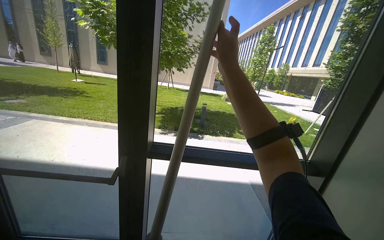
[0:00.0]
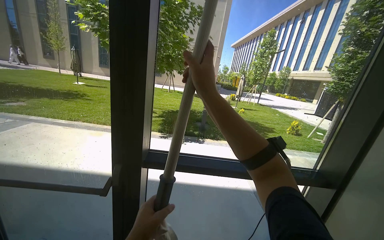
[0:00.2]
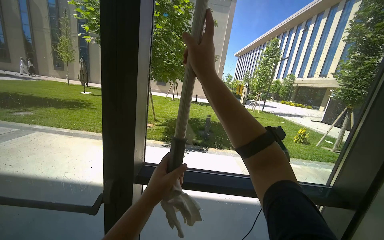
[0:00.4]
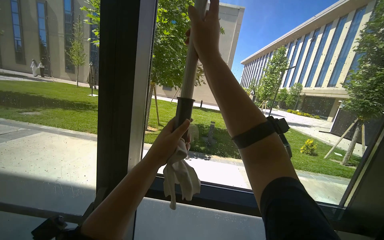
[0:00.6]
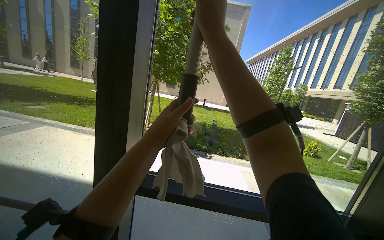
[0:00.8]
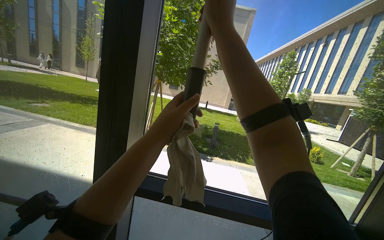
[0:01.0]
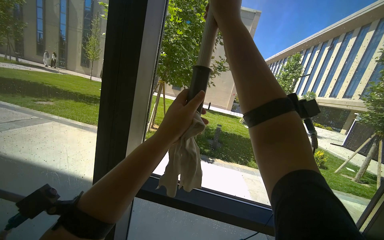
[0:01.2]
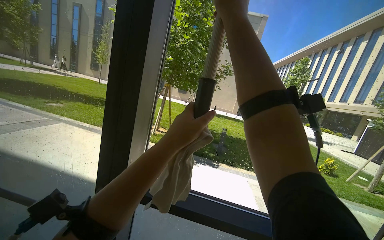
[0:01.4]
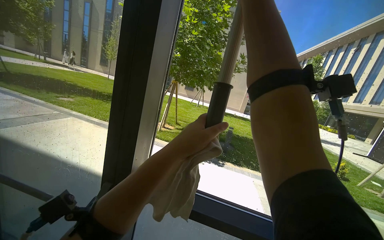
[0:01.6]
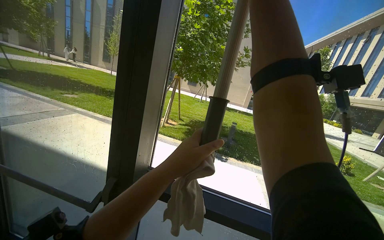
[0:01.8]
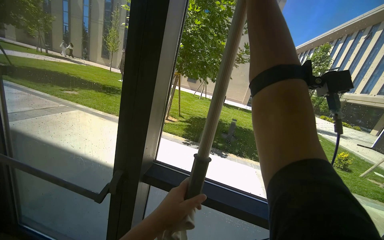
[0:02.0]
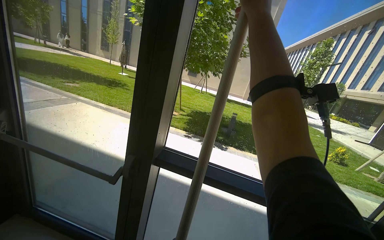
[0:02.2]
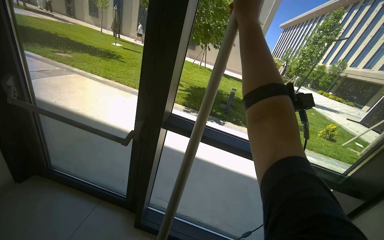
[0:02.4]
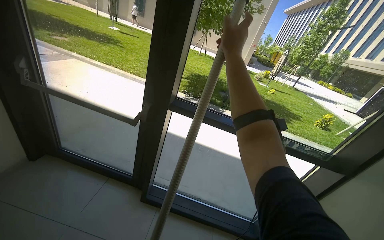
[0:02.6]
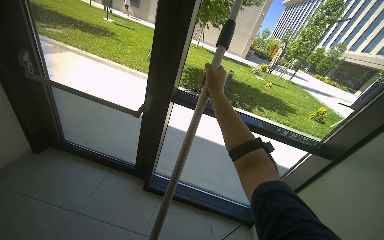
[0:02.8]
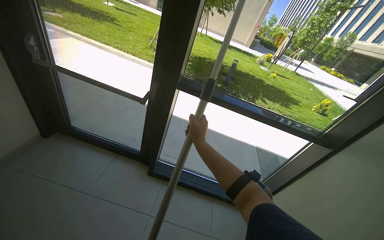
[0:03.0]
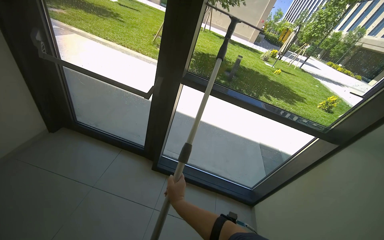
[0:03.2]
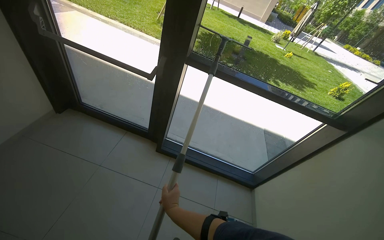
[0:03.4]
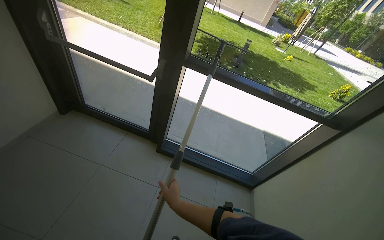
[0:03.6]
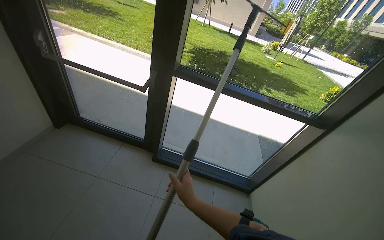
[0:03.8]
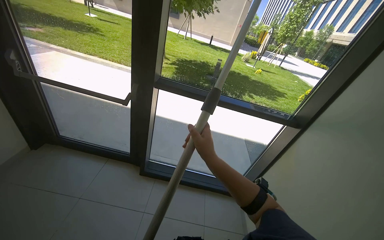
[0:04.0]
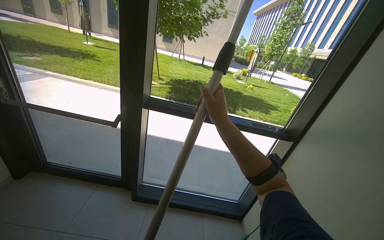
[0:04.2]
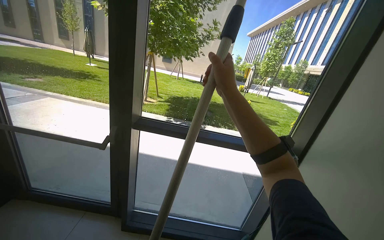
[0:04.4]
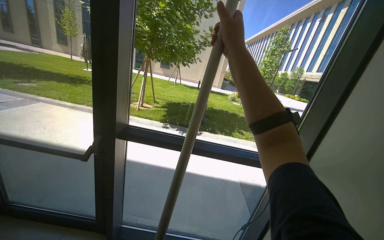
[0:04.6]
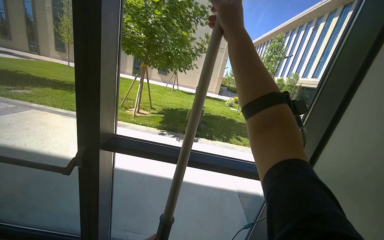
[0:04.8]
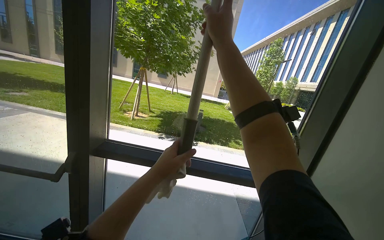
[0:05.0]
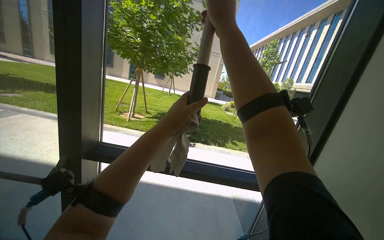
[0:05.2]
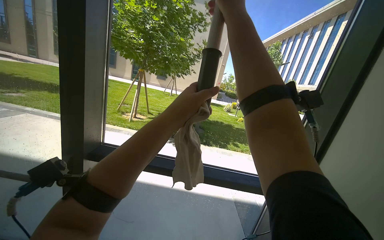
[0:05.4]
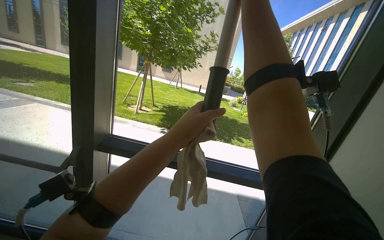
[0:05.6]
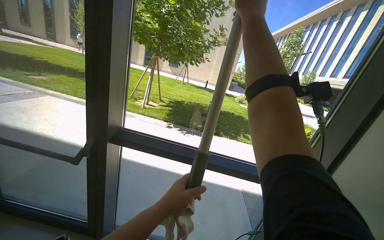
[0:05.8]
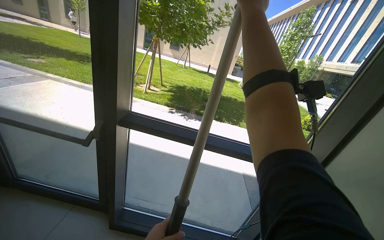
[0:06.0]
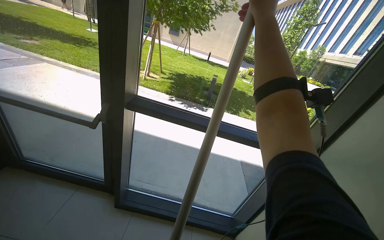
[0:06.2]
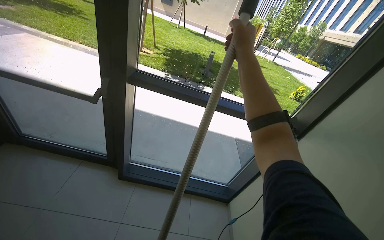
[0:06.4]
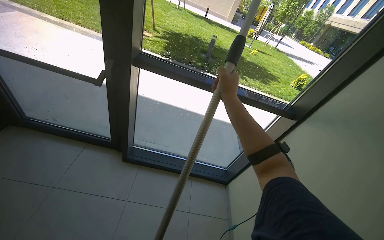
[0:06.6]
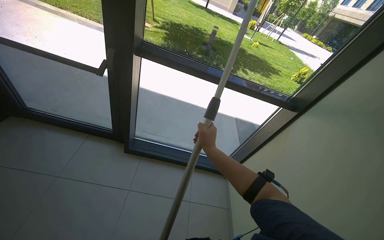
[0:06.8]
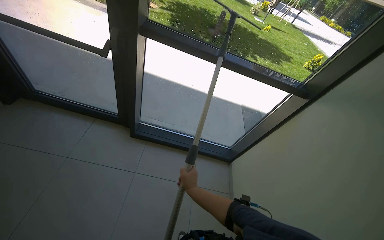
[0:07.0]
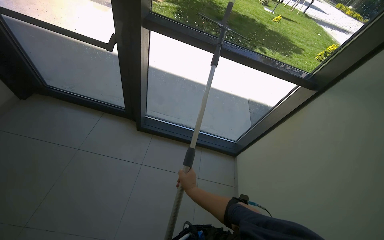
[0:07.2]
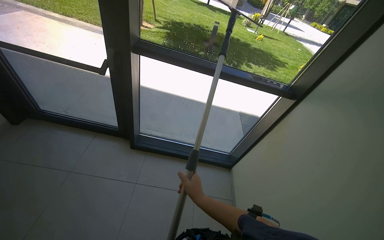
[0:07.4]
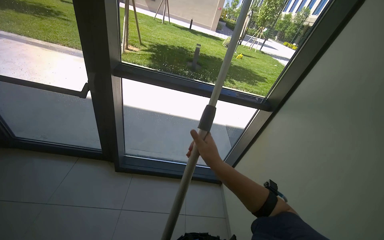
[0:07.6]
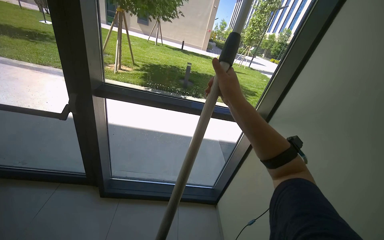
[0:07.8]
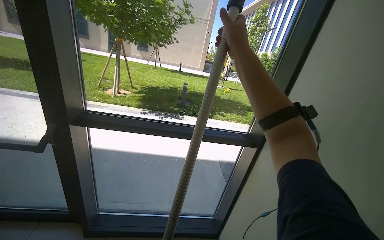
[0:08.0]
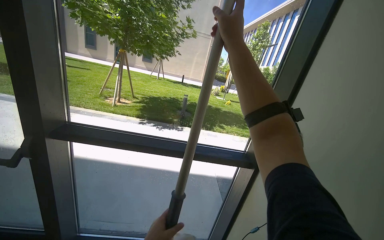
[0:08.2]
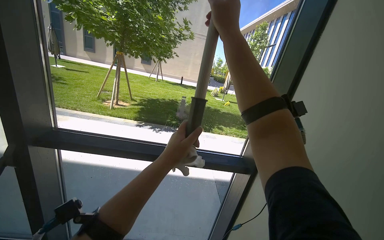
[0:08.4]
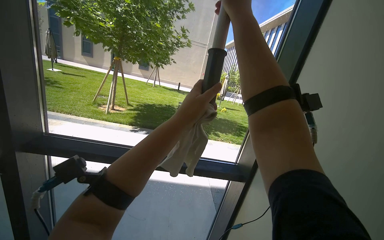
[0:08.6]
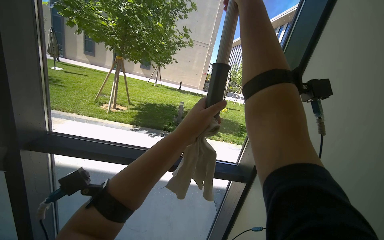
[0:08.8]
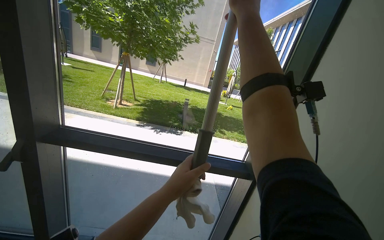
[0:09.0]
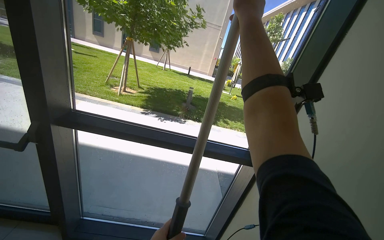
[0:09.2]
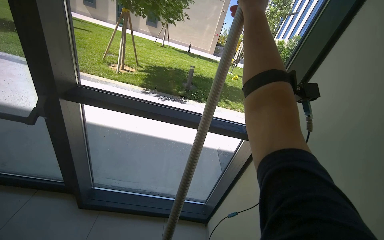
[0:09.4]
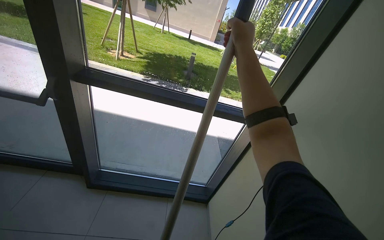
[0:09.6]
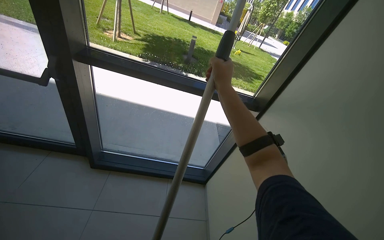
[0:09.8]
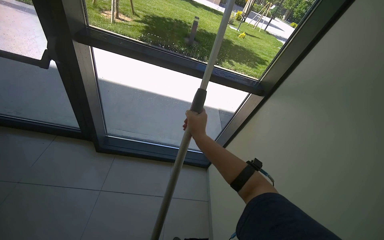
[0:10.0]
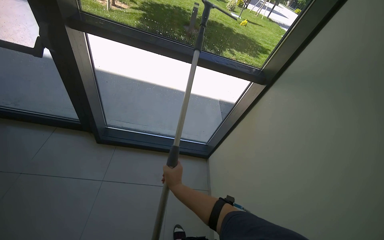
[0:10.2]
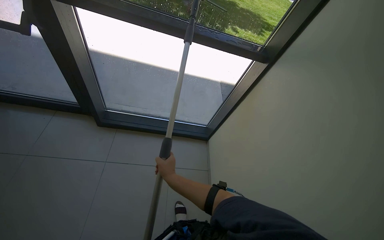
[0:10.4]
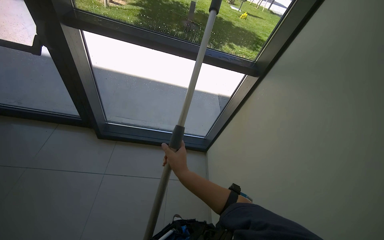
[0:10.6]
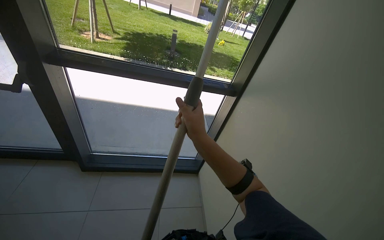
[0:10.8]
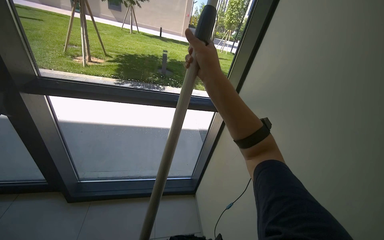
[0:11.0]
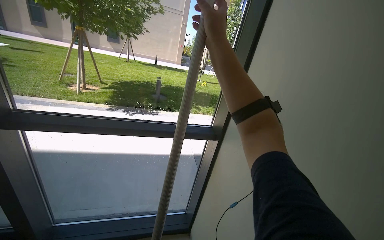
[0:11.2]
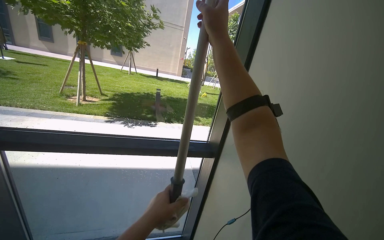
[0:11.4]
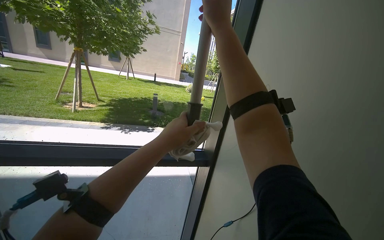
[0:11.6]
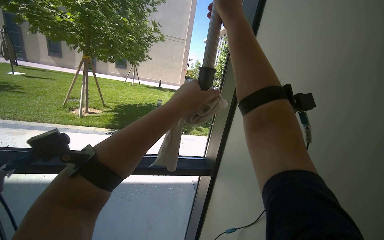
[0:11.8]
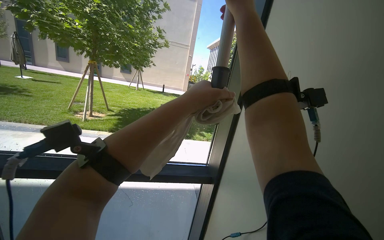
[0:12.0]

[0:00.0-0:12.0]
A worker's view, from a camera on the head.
Job: cleaning windows.
The whole recording: Cleaning glass panels with squeegee. The worker cleans the glass panels of the window using a squeegee on a long pole.
1.6 to 3.0 s: The camera is carried some 40 cm. The camera pitches downward, by approximately 25 degrees.
3.0 to 4.4 s: The wearer looks some 15 degrees further upward. The right hand moves to the right, nearer to the camera and up the picture, approximately 40 cm.
4.4 to 6.0 s: The right hand heads up the picture, covering some 25 cm.
6.0 to 7.6 s: The wearer looks about 15 degrees further downward. The right hand shifts approximately 60 cm down the picture.
7.6 to 9.0 s: The view tilts about 20 degrees upward. The right hand heads up the picture, covering approximately 60 cm.
9.0 to 10.4 s: The view tilts approximately 35 degrees downward. The right hand travels down the picture and to the left by roughly 90 cm.
10.4 to 12.0 s: The view tips upward by approximately 35 degrees.

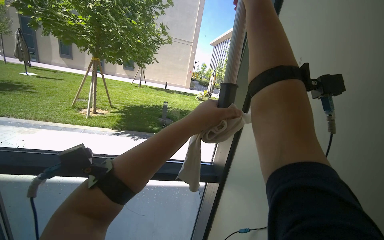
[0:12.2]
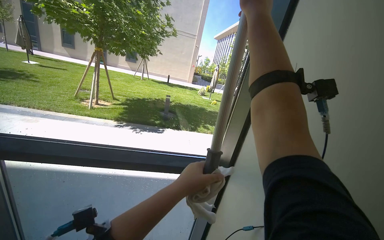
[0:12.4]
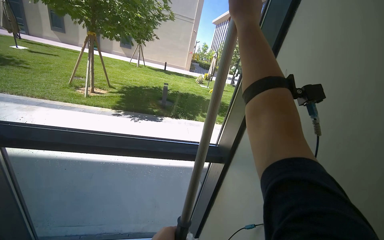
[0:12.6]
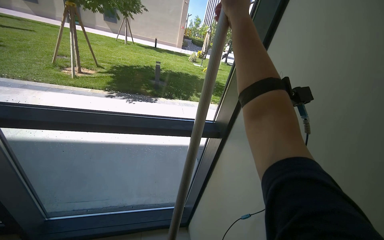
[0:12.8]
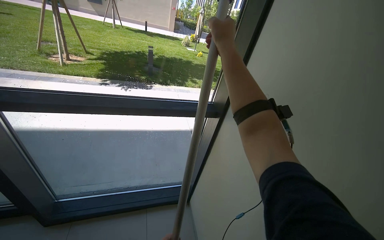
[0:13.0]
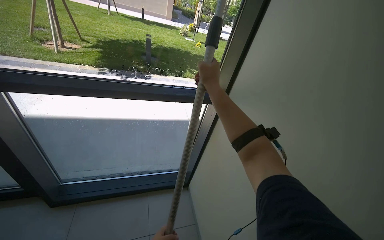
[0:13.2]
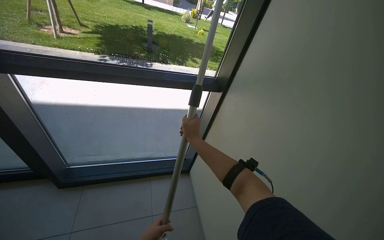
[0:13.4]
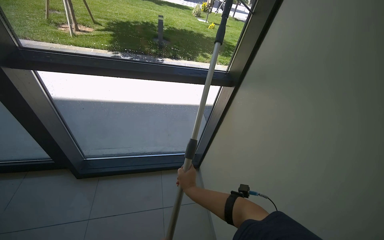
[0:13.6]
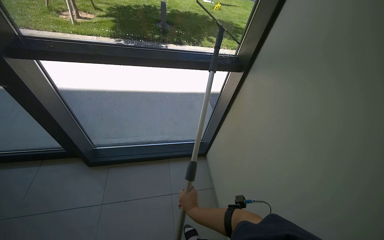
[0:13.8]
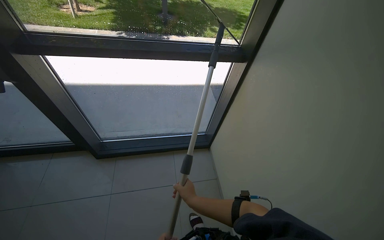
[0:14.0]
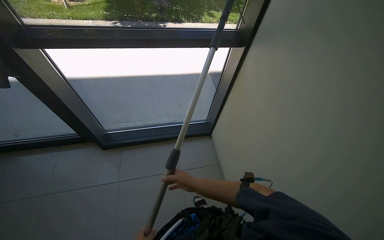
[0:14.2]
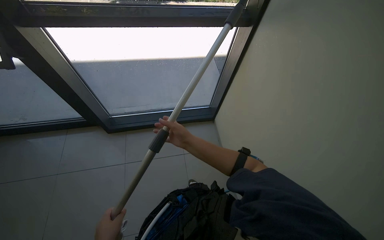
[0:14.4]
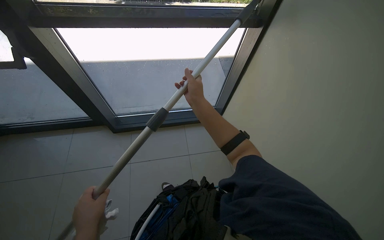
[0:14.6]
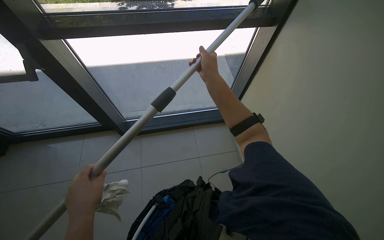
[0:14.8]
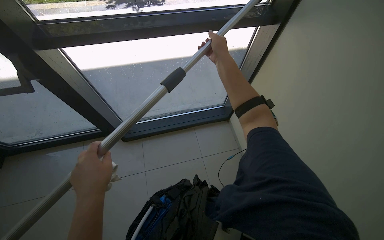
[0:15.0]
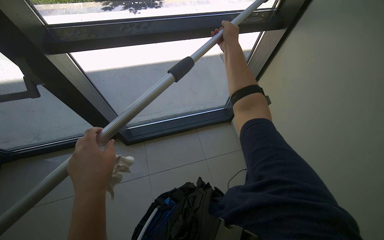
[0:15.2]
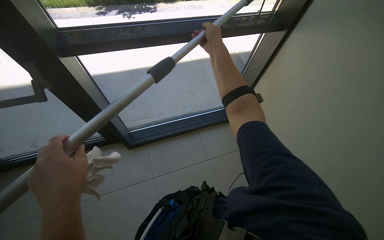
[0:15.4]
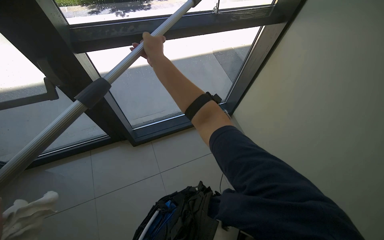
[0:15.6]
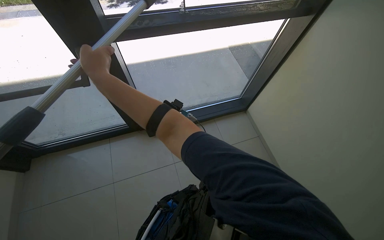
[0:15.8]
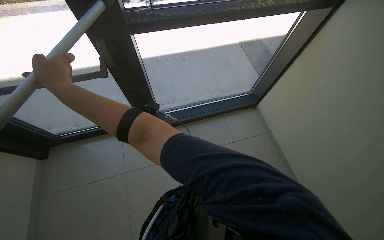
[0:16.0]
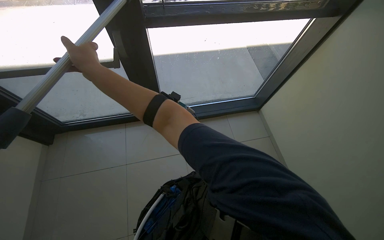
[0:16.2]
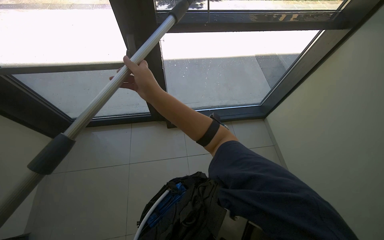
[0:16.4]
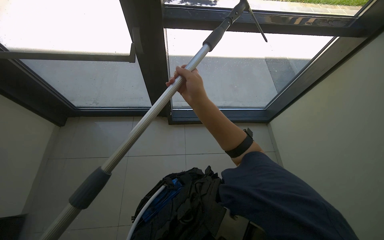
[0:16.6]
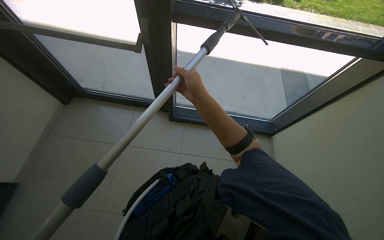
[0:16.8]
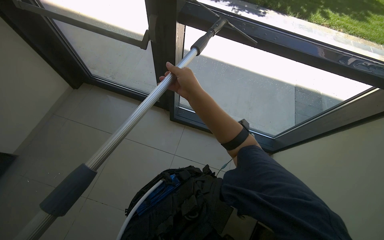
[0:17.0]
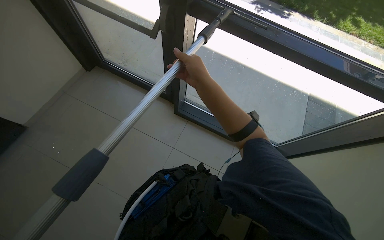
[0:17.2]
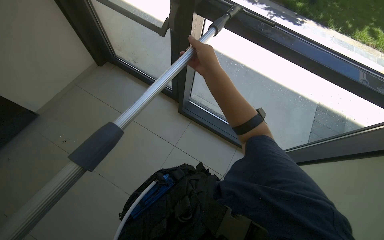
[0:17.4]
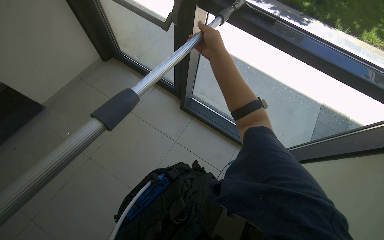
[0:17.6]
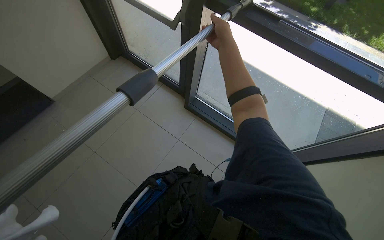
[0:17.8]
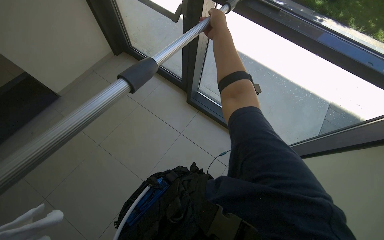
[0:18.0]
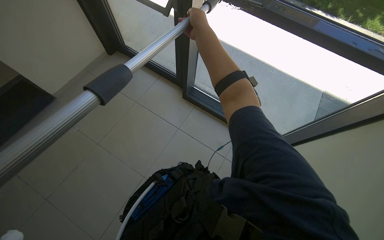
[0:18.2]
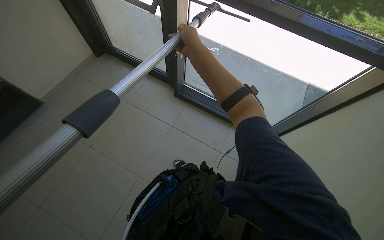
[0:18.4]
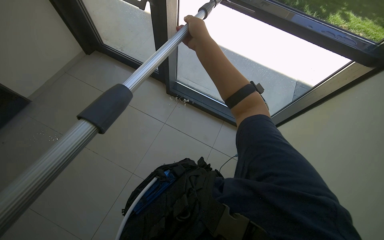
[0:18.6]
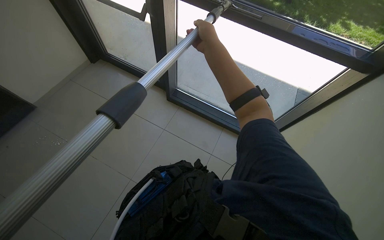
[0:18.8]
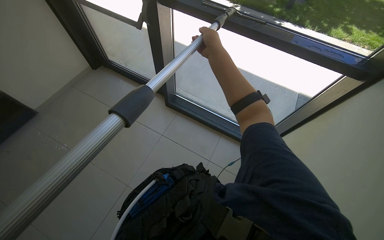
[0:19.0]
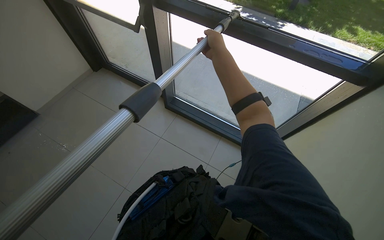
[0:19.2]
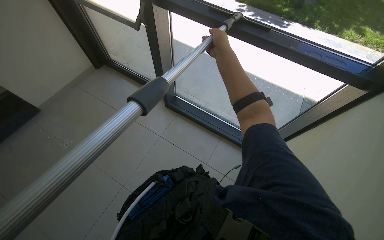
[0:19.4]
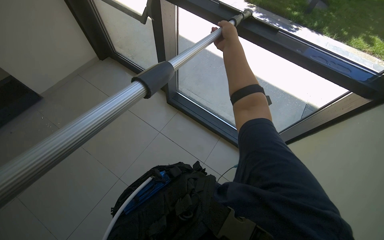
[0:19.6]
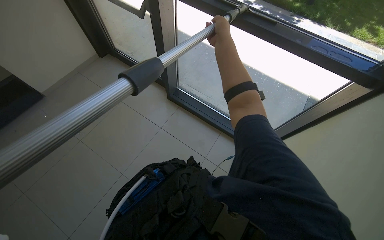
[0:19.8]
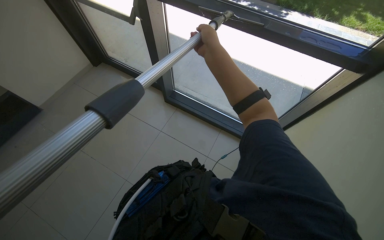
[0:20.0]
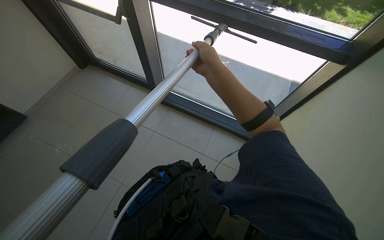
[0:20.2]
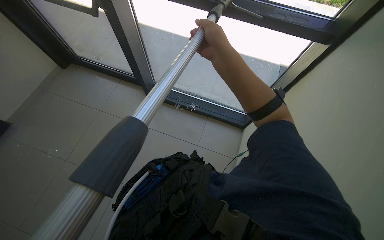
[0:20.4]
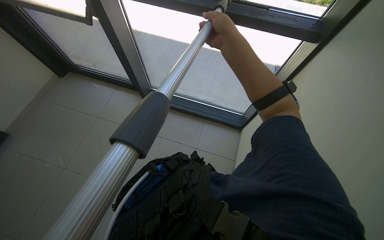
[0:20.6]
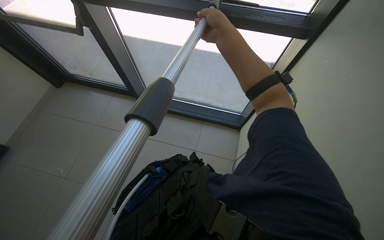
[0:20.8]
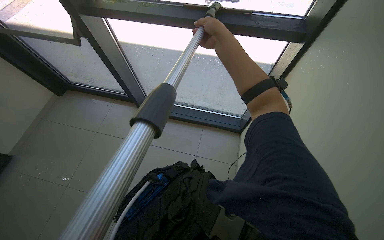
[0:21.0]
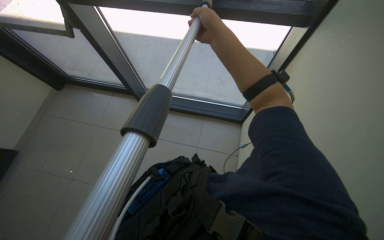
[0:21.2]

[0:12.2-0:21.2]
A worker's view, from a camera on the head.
Job: cleaning windows.
The whole recording: Cleaning glass panels with squeegee. The worker cleans the glass panels of the window using a squeegee on a long pole.
12.2 to 13.8 s: The camera pitches downward, by roughly 30 degrees. The right hand heads down the picture, covering some 90 cm.
13.8 to 15.2 s: The right hand is displaced up the picture by roughly 35 cm.
15.2 to 16.6 s: The head turns to the left by about 20 degrees. The right hand goes some 25 cm down the picture and nearer to the camera, and reaches about 50 cm to the left, then returns.
19.8 to 21.2 s: The right hand goes some 10 cm nearer to the camera.
